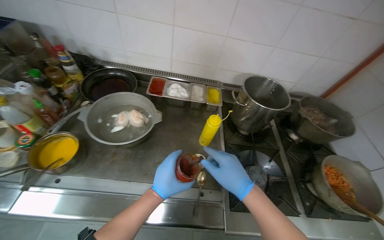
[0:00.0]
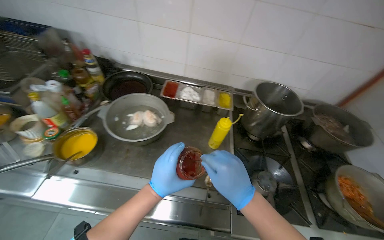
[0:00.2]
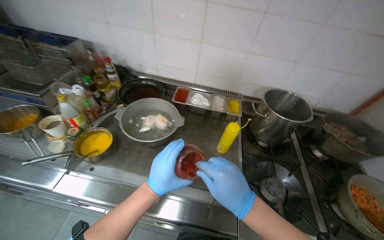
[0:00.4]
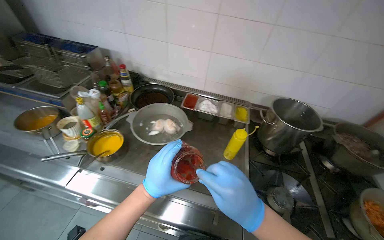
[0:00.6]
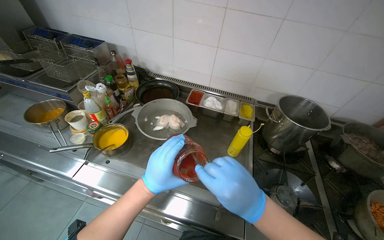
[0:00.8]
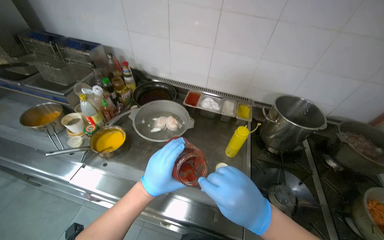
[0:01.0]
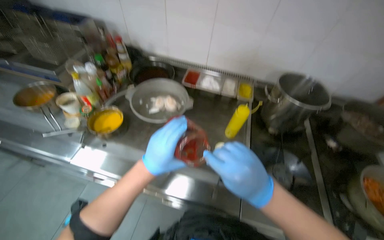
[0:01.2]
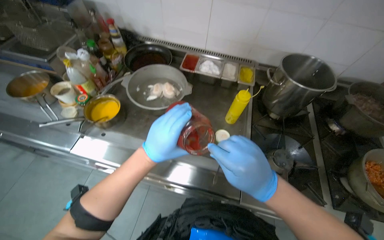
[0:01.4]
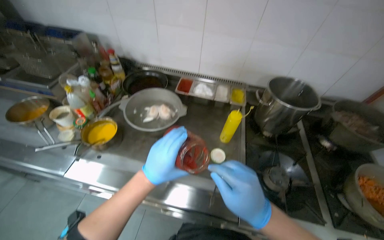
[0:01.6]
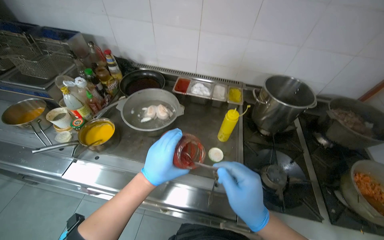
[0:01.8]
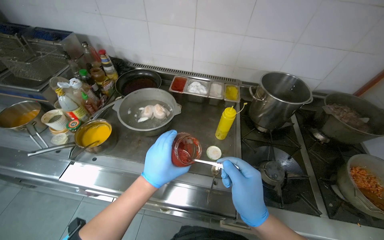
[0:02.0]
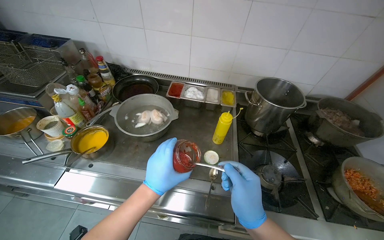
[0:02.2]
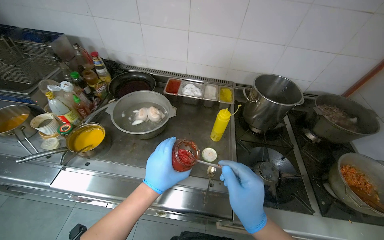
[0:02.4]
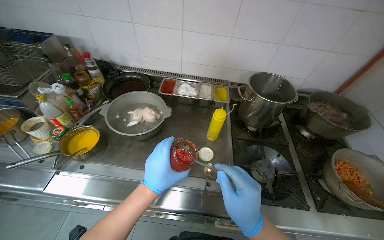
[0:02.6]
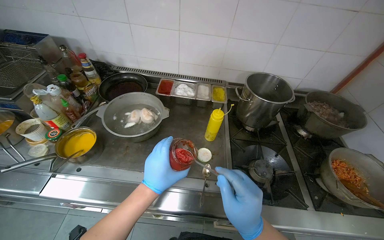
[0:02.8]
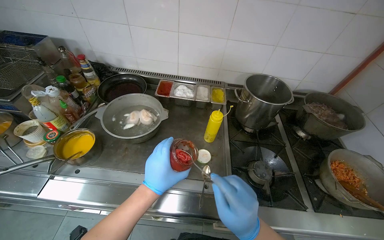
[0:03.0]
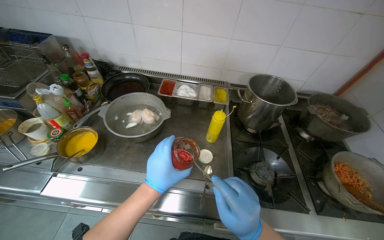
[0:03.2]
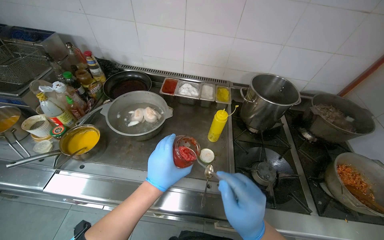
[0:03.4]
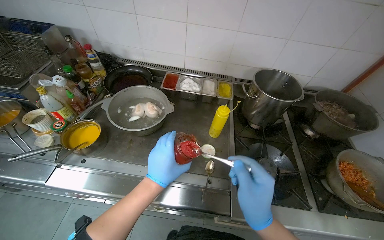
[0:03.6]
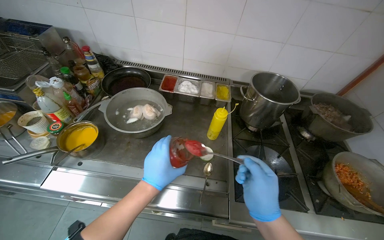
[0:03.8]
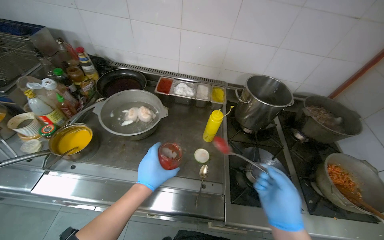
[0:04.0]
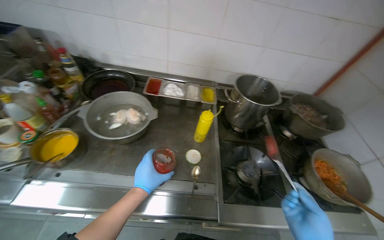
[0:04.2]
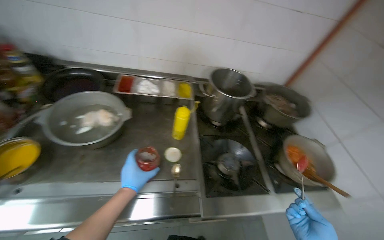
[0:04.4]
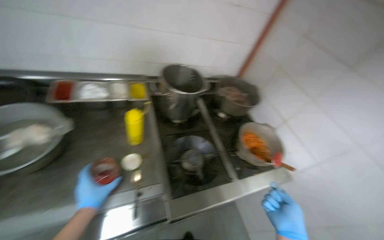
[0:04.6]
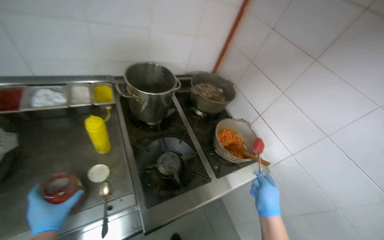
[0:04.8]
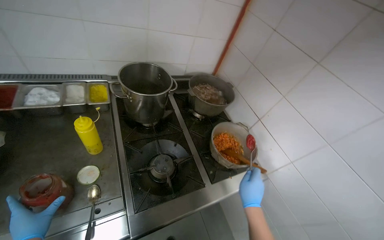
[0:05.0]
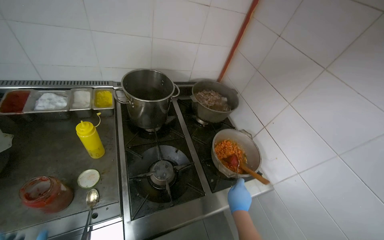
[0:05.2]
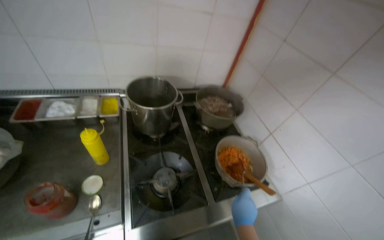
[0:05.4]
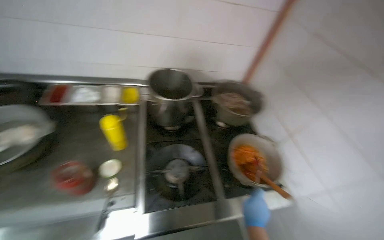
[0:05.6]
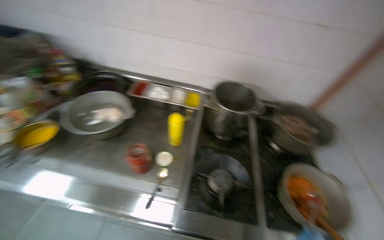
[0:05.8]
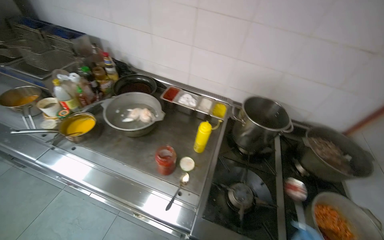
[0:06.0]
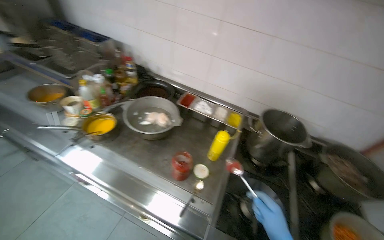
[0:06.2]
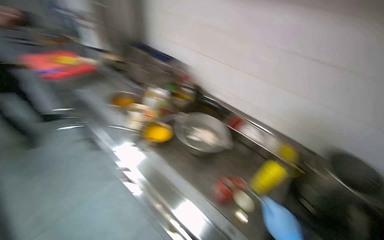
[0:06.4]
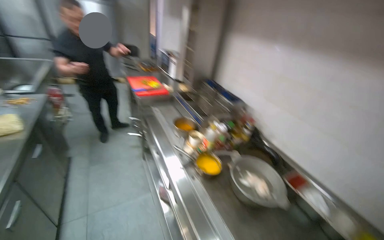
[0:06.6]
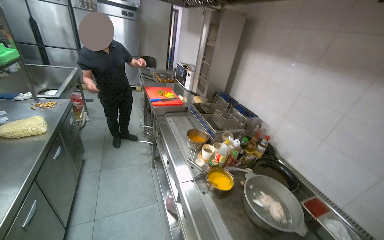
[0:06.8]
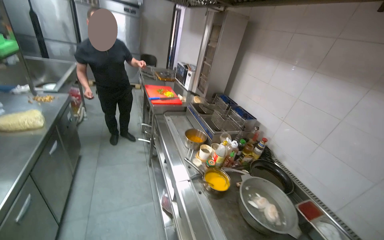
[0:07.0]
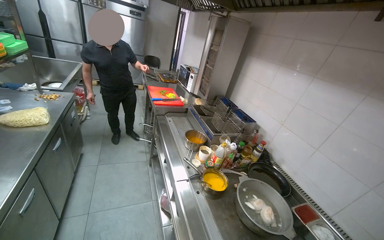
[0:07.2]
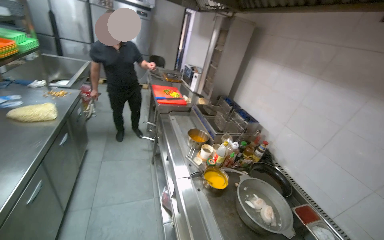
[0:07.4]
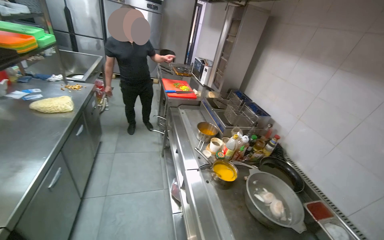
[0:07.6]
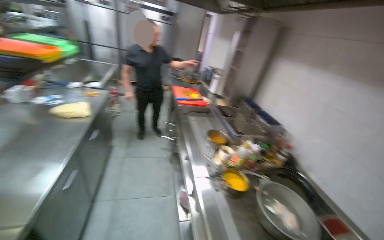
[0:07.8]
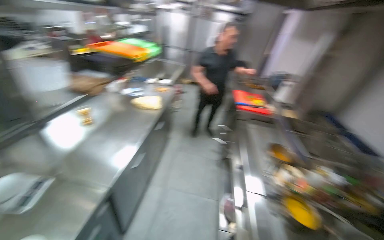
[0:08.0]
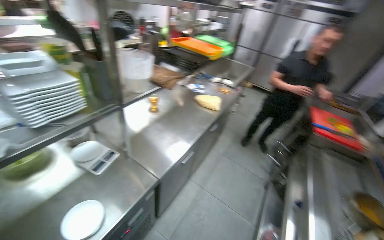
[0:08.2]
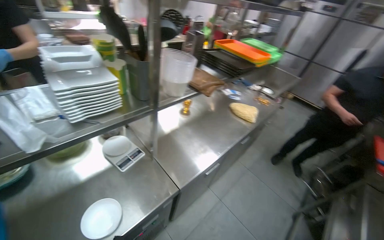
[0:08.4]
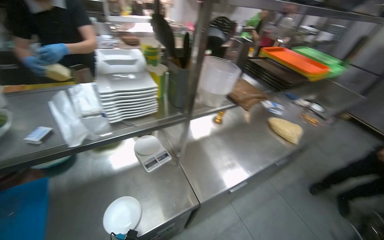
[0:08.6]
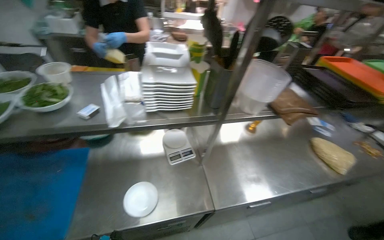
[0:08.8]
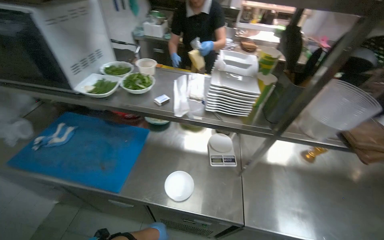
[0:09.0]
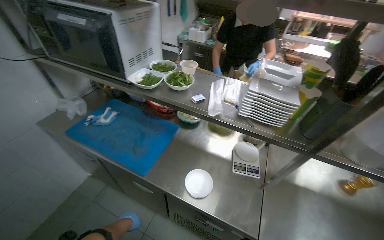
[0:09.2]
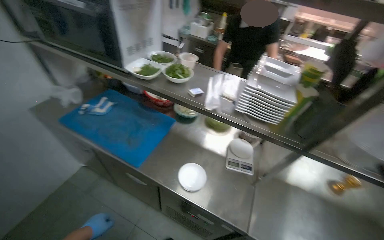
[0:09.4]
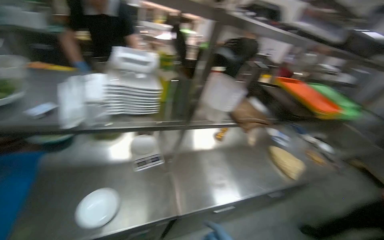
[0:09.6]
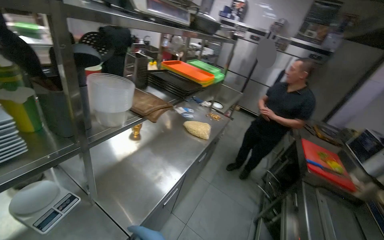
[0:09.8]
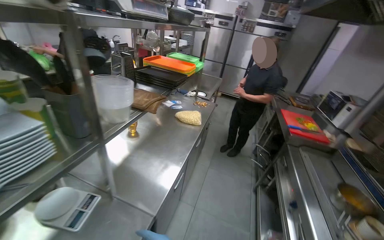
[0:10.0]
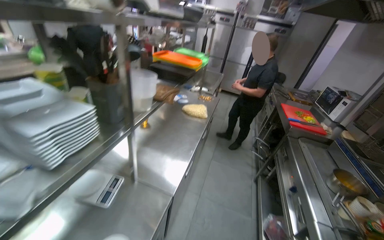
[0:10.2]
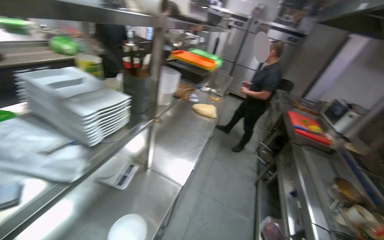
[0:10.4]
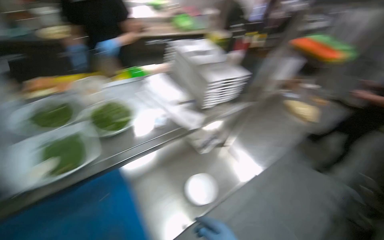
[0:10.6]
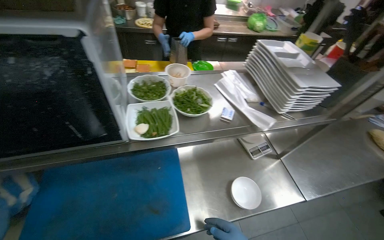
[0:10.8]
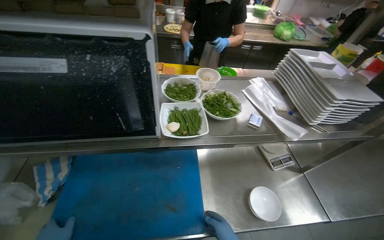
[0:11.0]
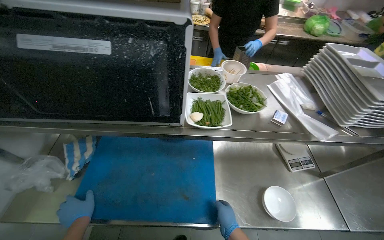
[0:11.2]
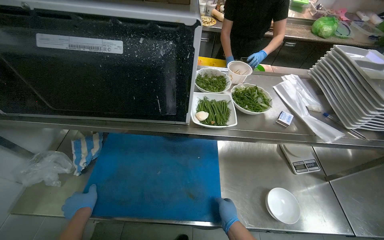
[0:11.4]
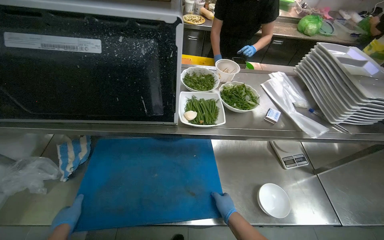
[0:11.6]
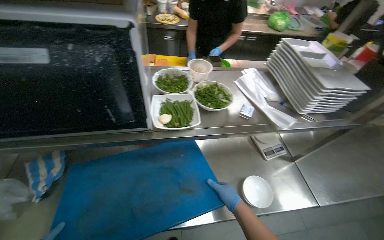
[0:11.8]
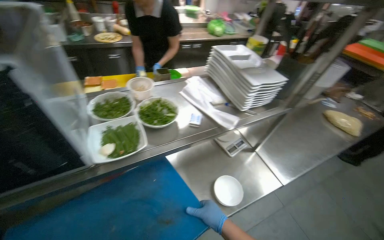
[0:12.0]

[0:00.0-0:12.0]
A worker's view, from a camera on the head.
Job: preparing food.
The whole recording: Adding product from refrigerator into meal. The worker takes a product from the refrigerator and mixes it into the meal.
0:01.6 to 0:03.0: The hands work in one place, with small movements.
0:03.0 to 0:04.4: The left hand moves farther from the camera, about 10 cm.
0:04.4 to 0:06.0: The head turns to the left by approximately 25 degrees.
0:06.0 to 0:07.6: The wearer's head swings approximately 55 degrees to the left. The view tilts approximately 20 degrees upward.
0:07.6 to 0:09.0: The head rotates about 115 degrees to the left.
0:09.0 to 0:10.4: The wearer looks approximately 75 degrees further to the right.

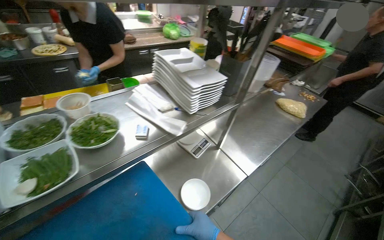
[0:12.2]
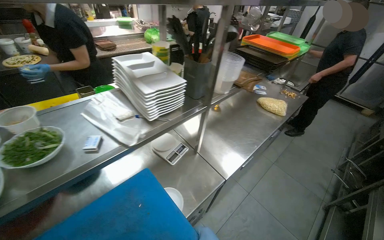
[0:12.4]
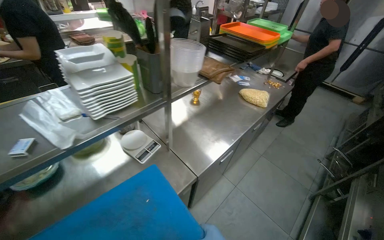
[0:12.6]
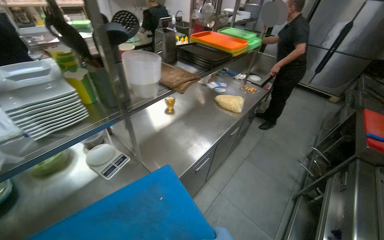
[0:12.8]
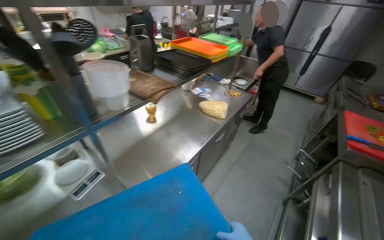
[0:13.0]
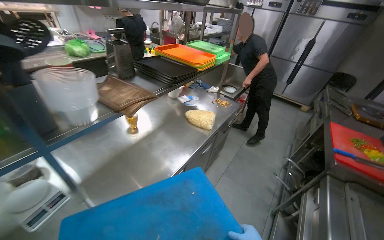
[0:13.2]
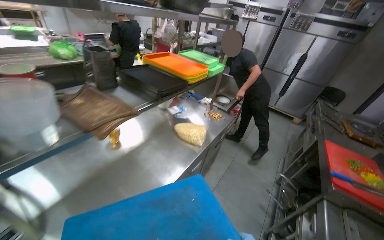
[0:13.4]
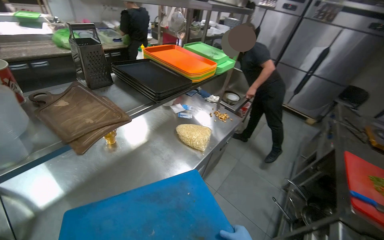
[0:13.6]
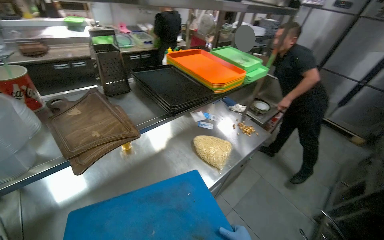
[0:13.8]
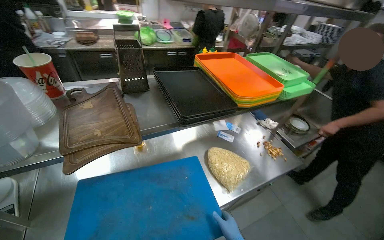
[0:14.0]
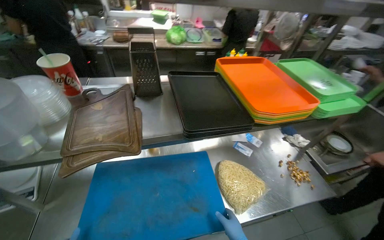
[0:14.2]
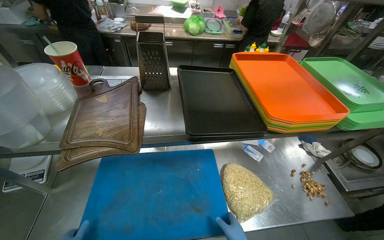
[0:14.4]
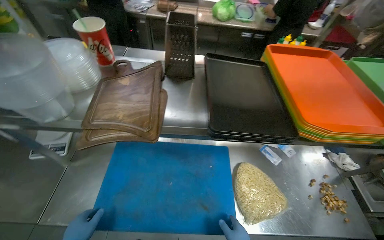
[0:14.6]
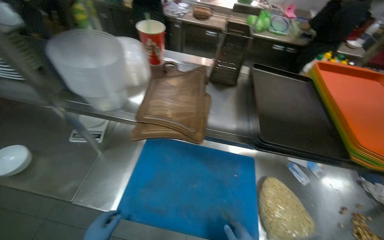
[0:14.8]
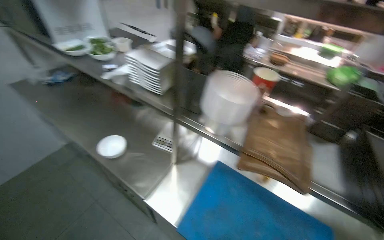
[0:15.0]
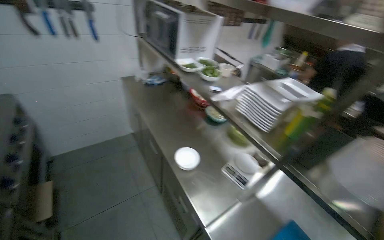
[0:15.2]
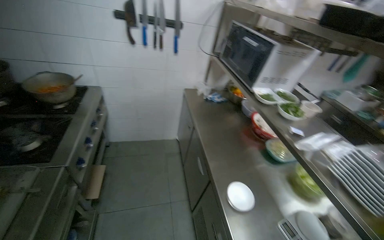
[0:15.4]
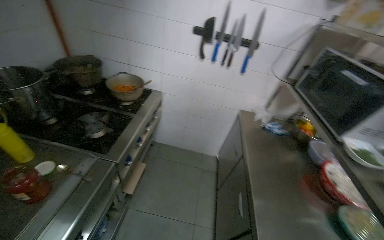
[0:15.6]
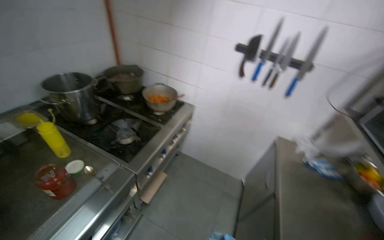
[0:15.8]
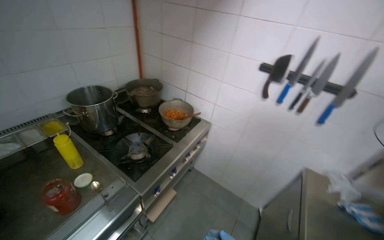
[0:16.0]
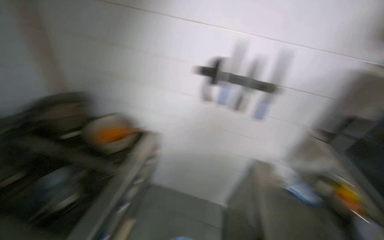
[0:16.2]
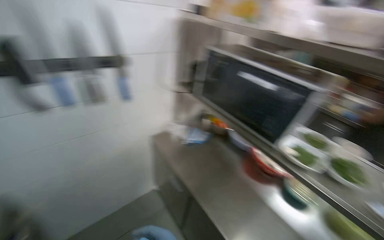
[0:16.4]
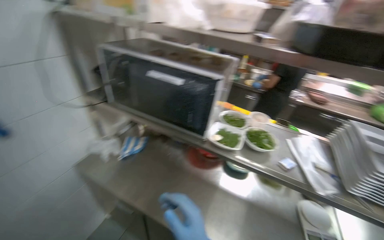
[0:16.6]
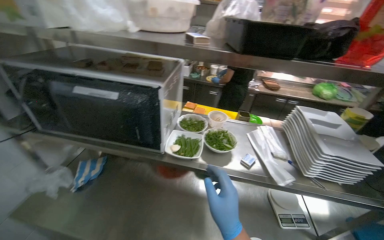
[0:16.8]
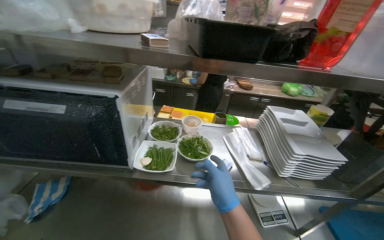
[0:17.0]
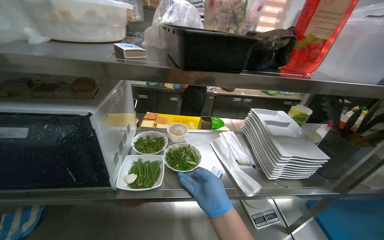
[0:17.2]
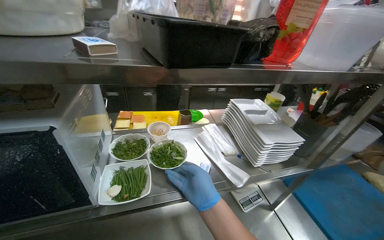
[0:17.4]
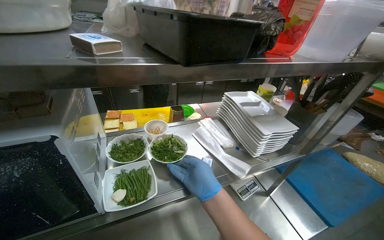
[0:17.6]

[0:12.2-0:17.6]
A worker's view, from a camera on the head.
Job: preparing food.
The whole recording: Adding product from refrigerator into meal. The worker takes a product from the refrigerator and mixes it into the meal.
0:12.2 to 0:13.6: The camera is carried roughly 80 cm.
0:13.6 to 0:15.0: The head rotates about 85 degrees to the left.
0:15.0 to 0:16.2: The camera travels approximately 90 cm. The wearer looks approximately 80 degrees further to the left. The view tilts some 20 degrees upward.
0:16.2 to 0:17.6: The camera is carried about 50 cm. The wearer looks some 115 degrees further to the right. The wearer looks roughly 15 degrees further downward.

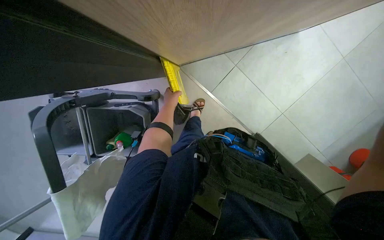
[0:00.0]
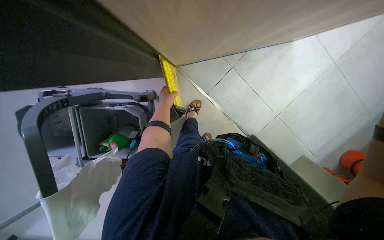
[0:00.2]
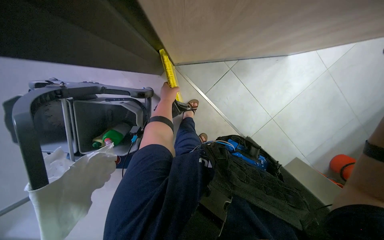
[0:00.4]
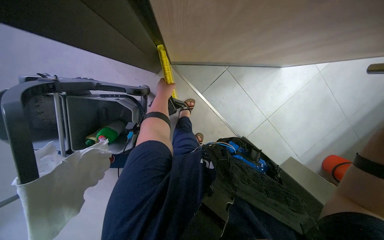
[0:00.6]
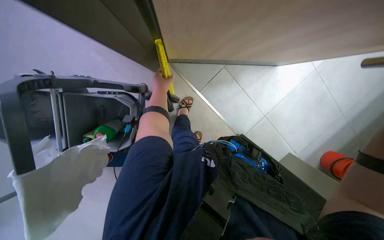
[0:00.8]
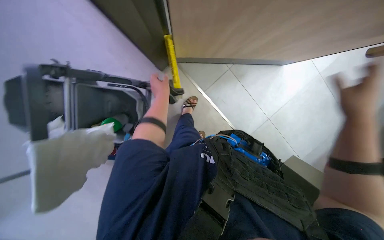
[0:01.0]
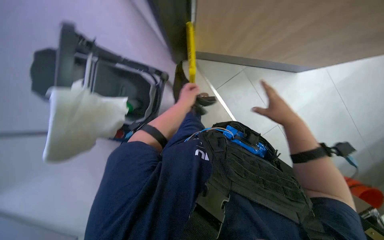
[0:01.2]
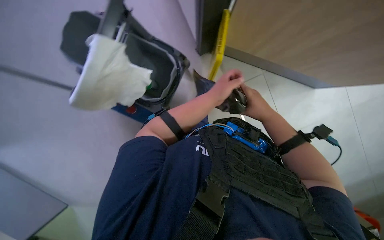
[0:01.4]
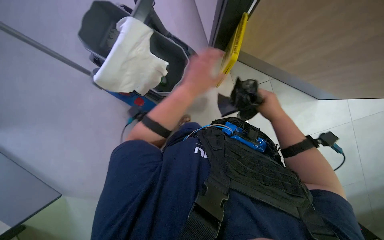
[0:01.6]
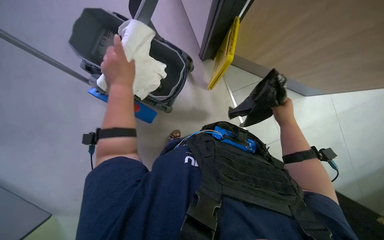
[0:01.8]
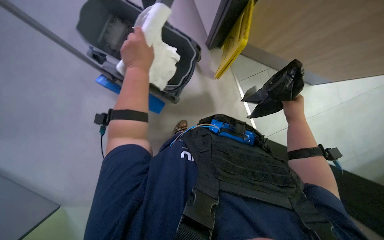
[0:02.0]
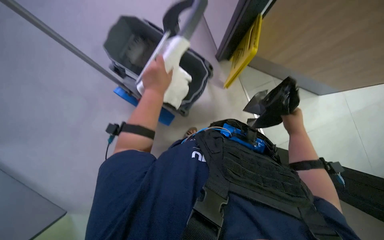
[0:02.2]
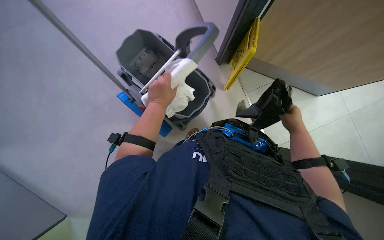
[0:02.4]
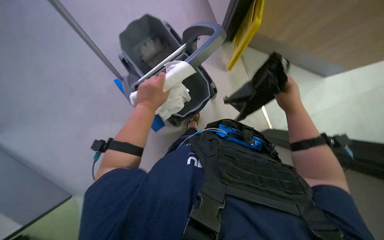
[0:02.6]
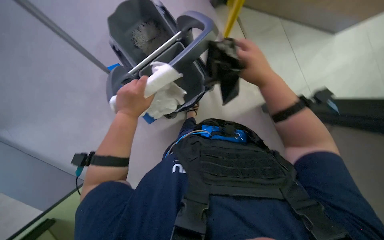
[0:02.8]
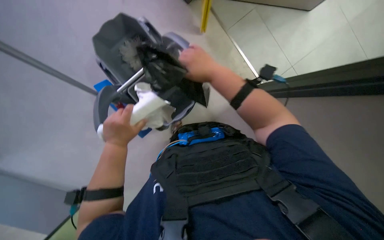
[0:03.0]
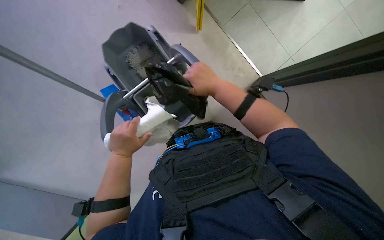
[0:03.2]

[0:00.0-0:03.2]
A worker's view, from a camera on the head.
Job: organizing items.
The whole recording: Organizing cleaning supplies into cart. The worker picks up various cleaning supplies and organizes them into the cleaning cart.
0:00.0 to 0:01.6: The left hand moves nearer to the camera, roughly 20 cm.
0:01.6 to 0:03.2: The left hand is displaced to the left and down the picture by roughly 15 cm. The right hand moves to the left and up the picture, approximately 10 cm.
